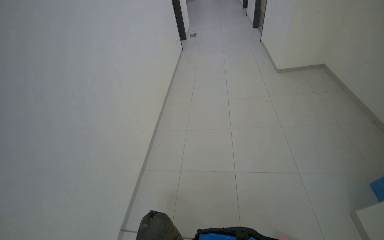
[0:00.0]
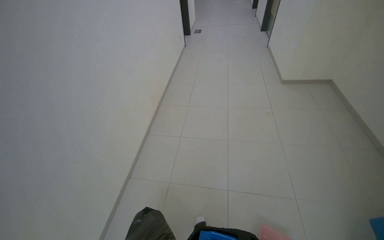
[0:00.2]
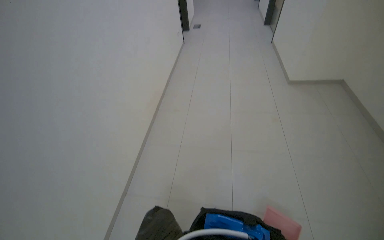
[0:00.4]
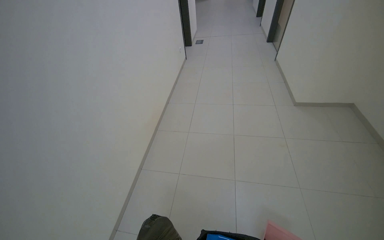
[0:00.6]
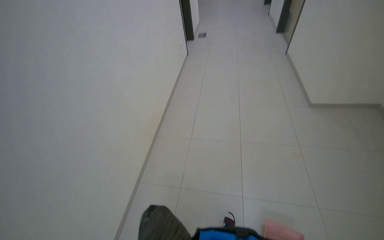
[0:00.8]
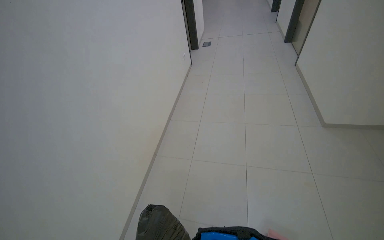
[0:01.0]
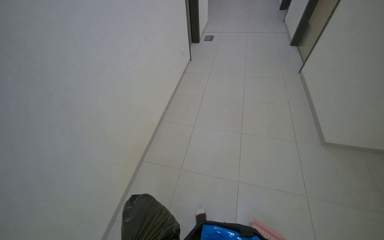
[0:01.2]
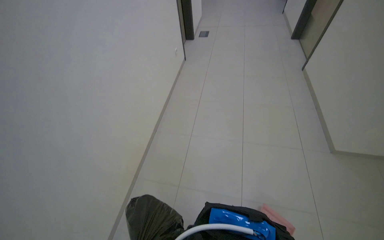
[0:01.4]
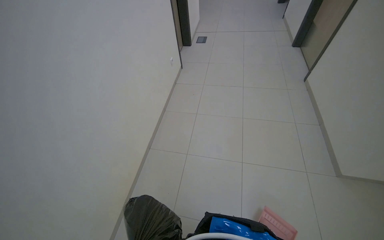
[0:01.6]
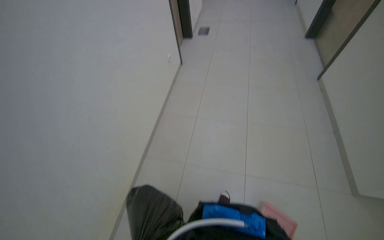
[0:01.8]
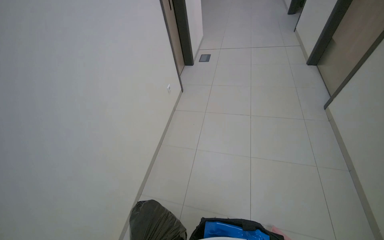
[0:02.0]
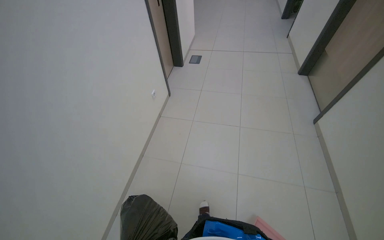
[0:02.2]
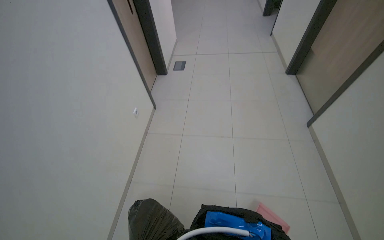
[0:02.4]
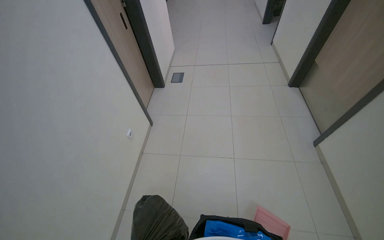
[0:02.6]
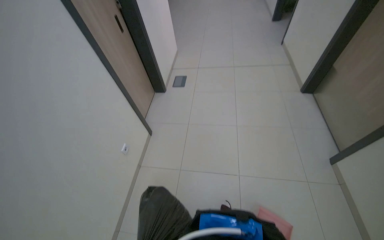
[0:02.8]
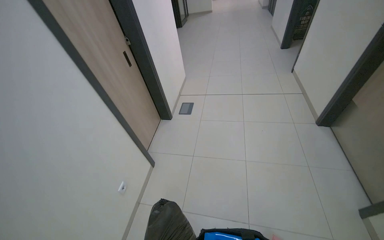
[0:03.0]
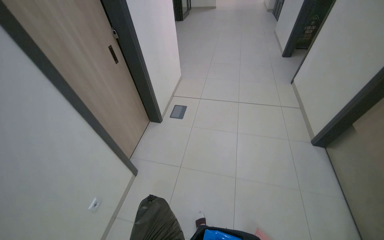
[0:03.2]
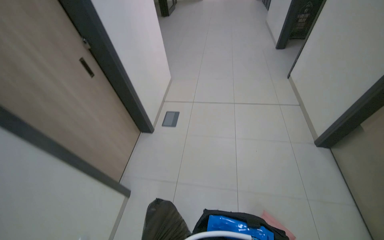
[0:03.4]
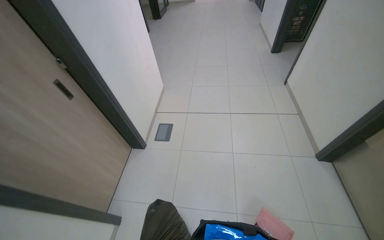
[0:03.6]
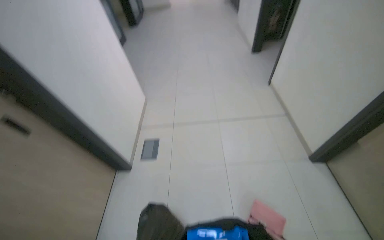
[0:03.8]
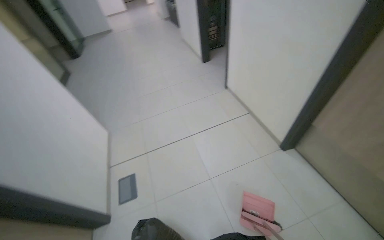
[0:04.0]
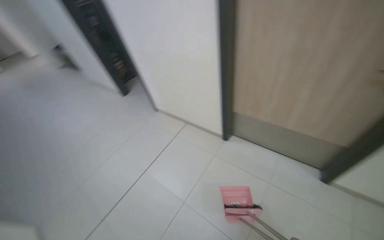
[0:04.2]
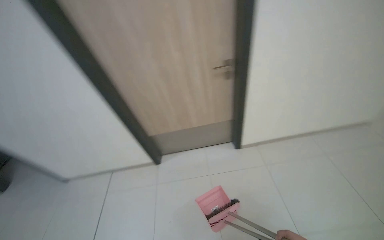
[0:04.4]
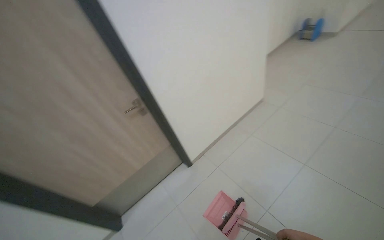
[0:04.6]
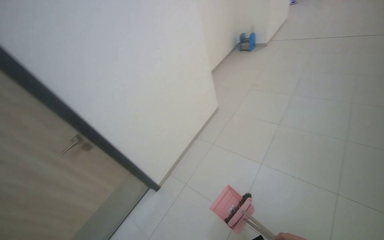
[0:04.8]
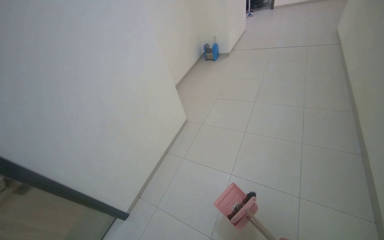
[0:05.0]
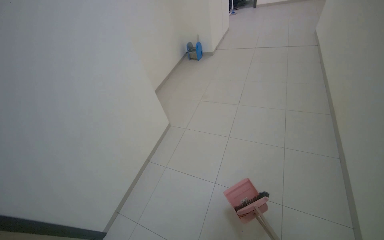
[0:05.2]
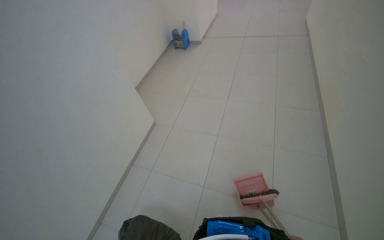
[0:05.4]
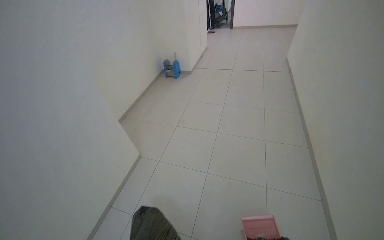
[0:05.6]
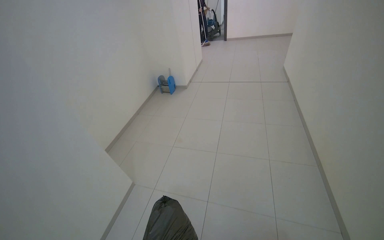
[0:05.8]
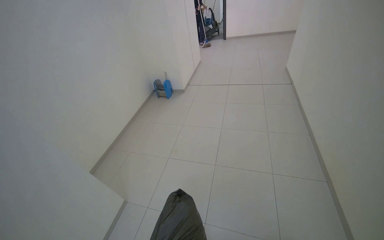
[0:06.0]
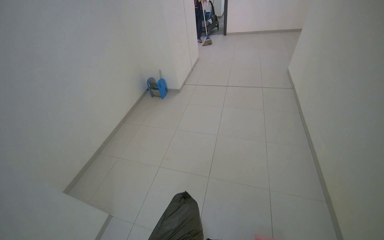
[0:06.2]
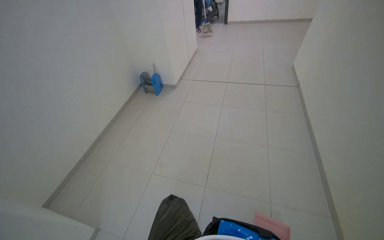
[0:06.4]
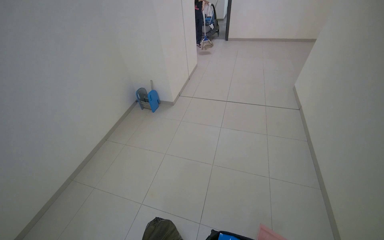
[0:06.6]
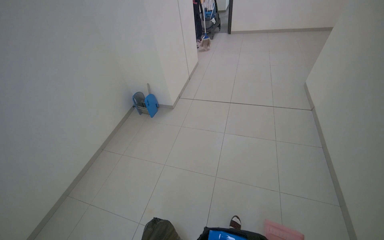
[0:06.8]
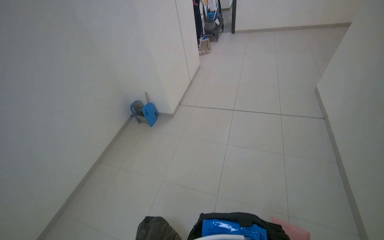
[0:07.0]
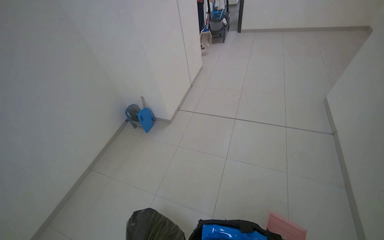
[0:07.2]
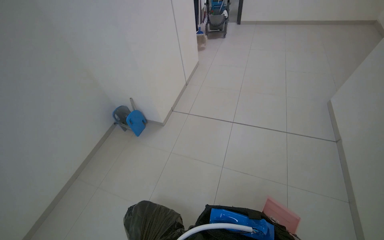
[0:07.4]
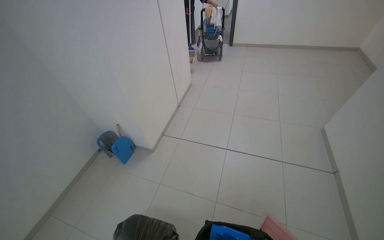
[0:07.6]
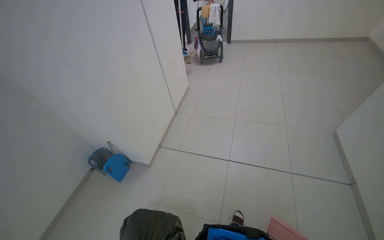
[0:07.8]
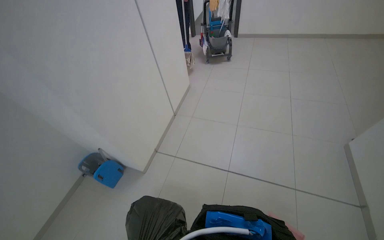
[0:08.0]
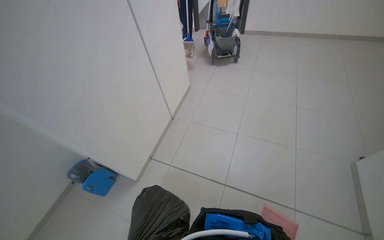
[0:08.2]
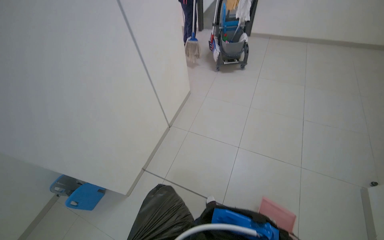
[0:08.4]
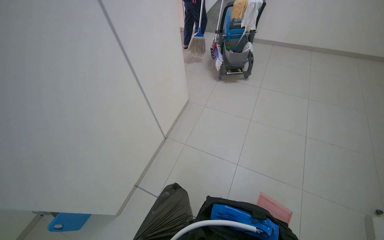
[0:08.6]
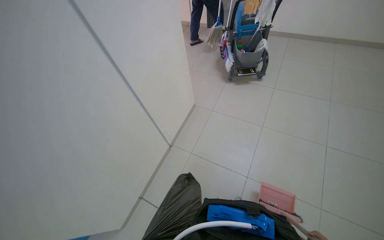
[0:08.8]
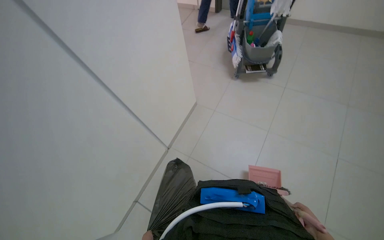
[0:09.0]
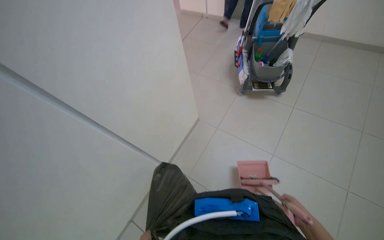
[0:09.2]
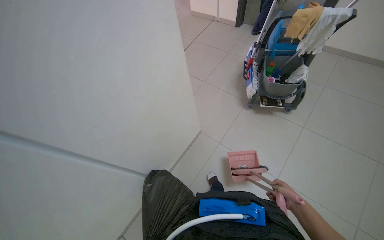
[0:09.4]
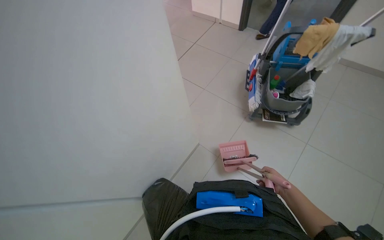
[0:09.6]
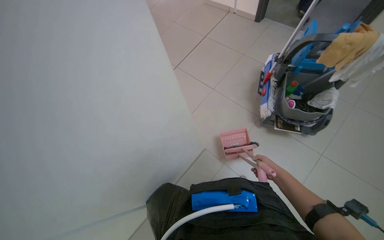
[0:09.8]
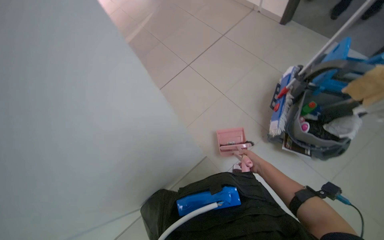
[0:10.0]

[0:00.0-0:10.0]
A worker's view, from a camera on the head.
Job: preparing cleaning supplies.
The whole recording: Preparing cleaning tools. The worker gathers cleaning tools and supplies from the cart.
0:00.0 to 0:01.4: The camera travels approximately 1.5 m.
0:01.4 to 0:02.8: The head travels about 1 m.
0:02.8 to 0:04.2: The wearer moves about 1 m. The head rotates about 60 degrees to the right. The wearer looks roughly 15 degrees further upward.
0:04.2 to 0:05.8: The camera travels roughly 1.5 m. The head turns to the right by about 105 degrees. The view tips upward by about 30 degrees.
0:05.8 to 0:07.2: The camera travels about 1.5 m.
0:07.2 to 0:08.6: The head travels roughly 1.5 m.
0:08.6 to 0:10.0: The camera travels roughly 60 cm. The wearer looks about 35 degrees further to the left.

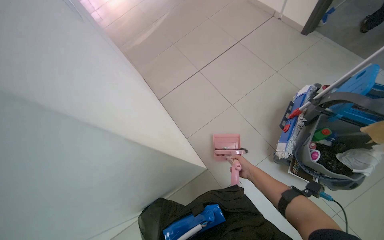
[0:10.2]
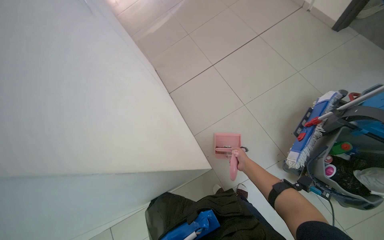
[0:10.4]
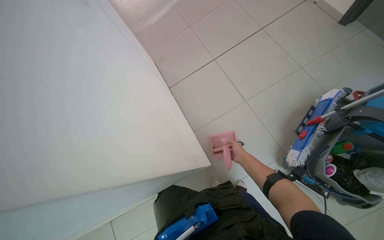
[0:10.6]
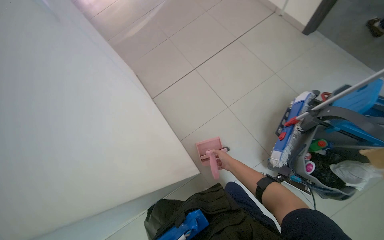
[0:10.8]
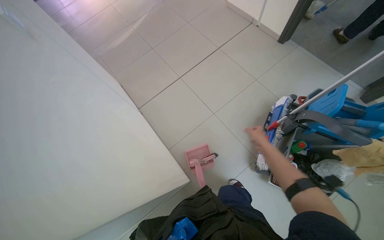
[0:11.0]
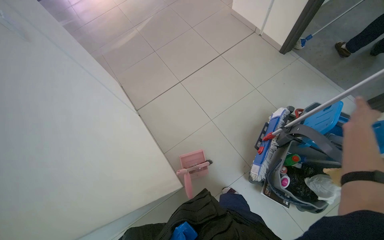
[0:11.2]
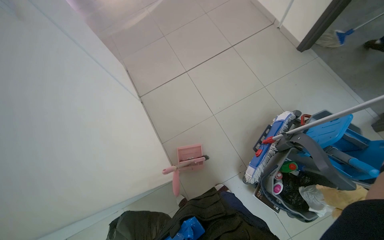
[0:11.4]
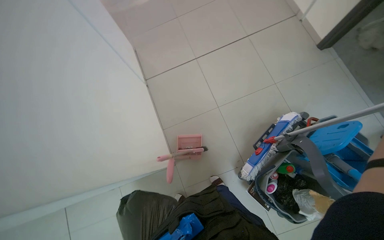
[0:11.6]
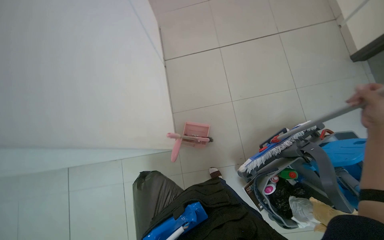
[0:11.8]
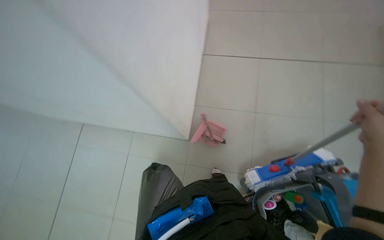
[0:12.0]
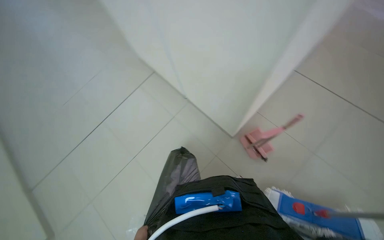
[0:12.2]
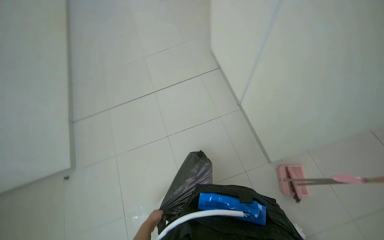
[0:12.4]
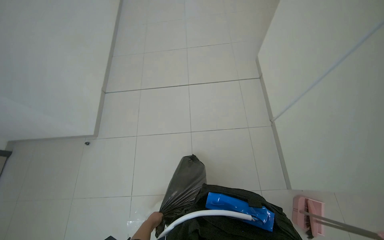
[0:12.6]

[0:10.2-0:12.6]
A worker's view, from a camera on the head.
Job: preparing cleaning supplies.
The whole recording: Preparing cleaning tools. The worker gathers cleaning tools and supplies from the cart.
0:11.4 to 0:12.6: The camera travels roughly 40 cm. The head rotates approximately 80 degrees to the left. The camera pitches downward, by about 10 degrees.

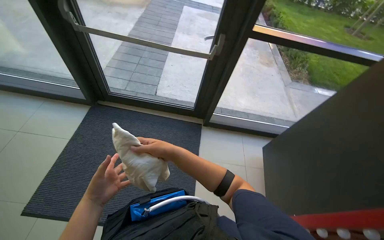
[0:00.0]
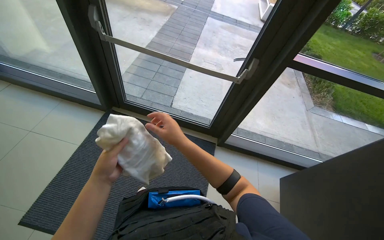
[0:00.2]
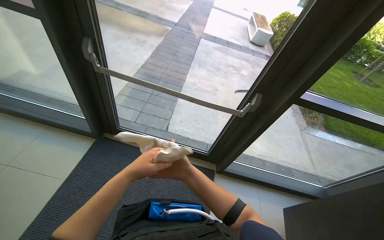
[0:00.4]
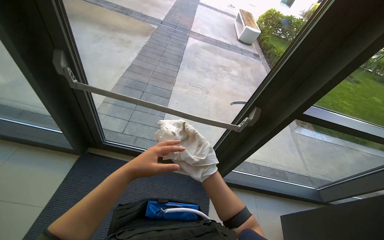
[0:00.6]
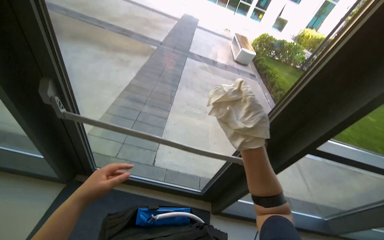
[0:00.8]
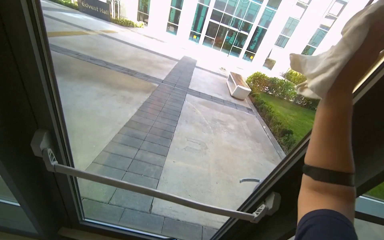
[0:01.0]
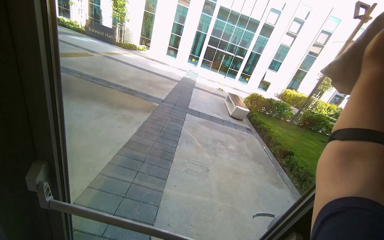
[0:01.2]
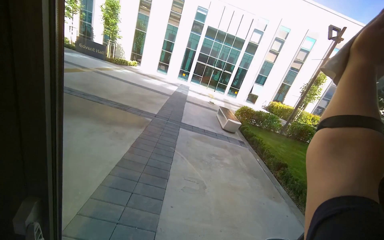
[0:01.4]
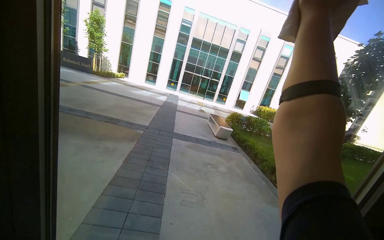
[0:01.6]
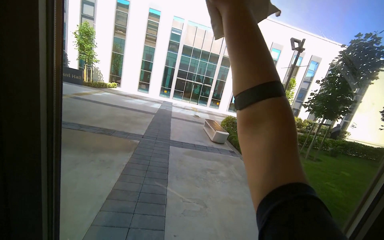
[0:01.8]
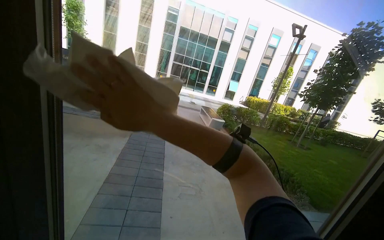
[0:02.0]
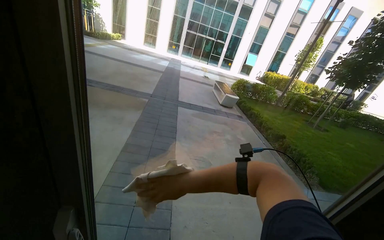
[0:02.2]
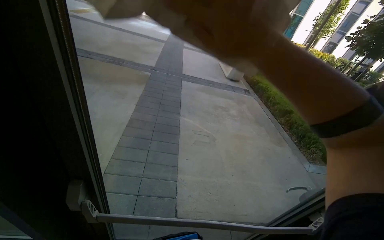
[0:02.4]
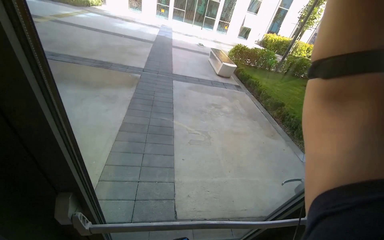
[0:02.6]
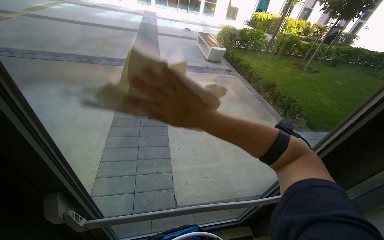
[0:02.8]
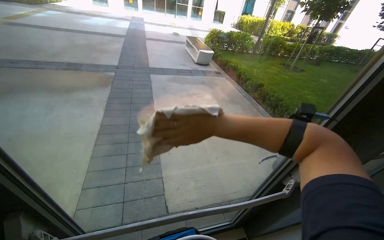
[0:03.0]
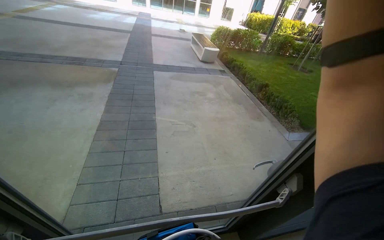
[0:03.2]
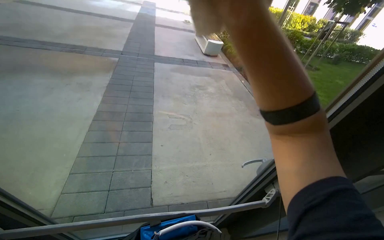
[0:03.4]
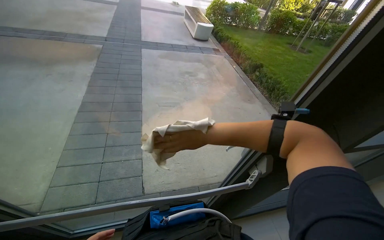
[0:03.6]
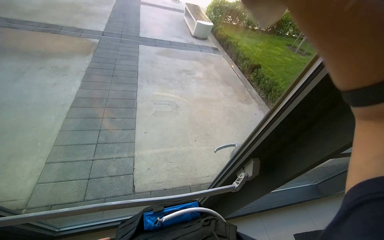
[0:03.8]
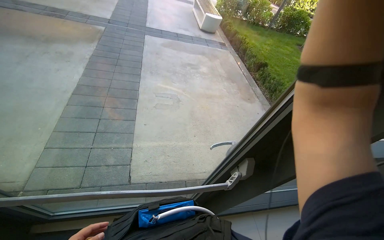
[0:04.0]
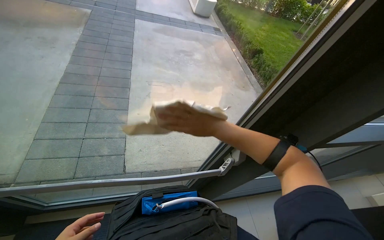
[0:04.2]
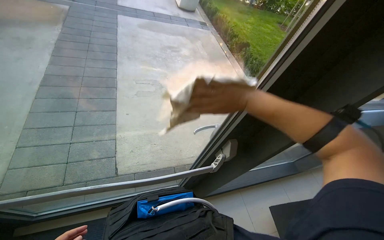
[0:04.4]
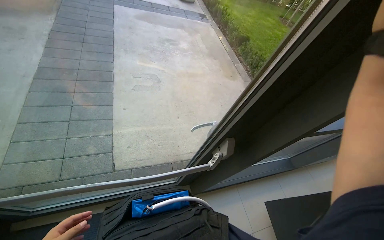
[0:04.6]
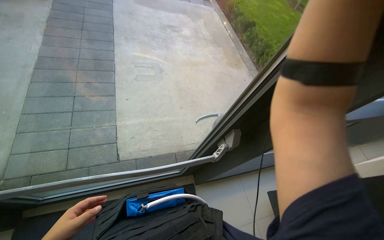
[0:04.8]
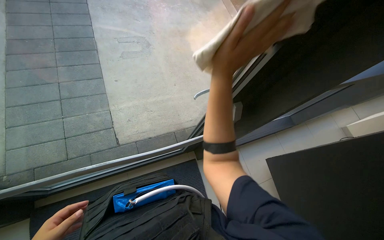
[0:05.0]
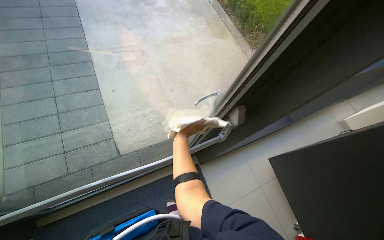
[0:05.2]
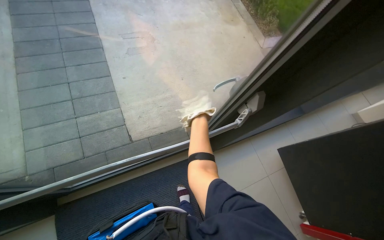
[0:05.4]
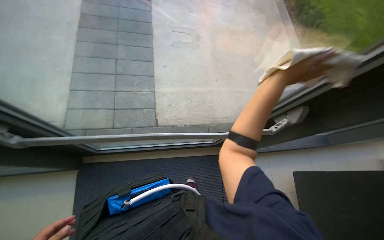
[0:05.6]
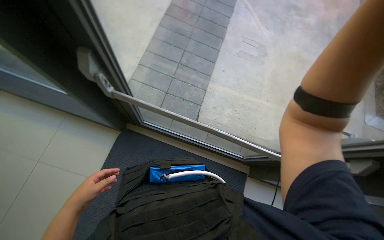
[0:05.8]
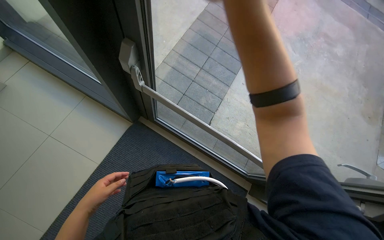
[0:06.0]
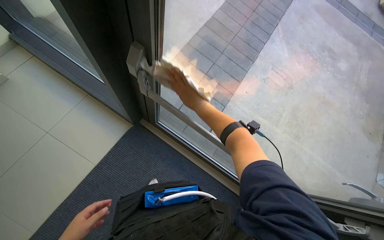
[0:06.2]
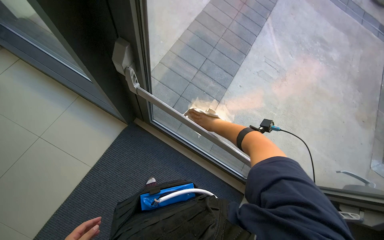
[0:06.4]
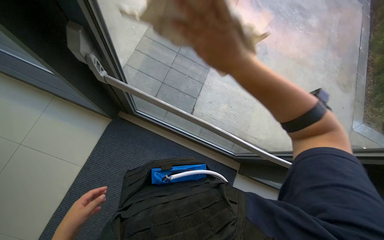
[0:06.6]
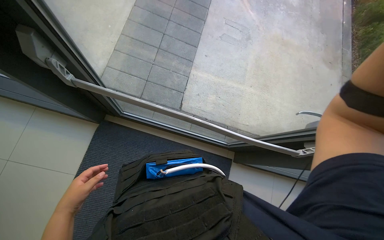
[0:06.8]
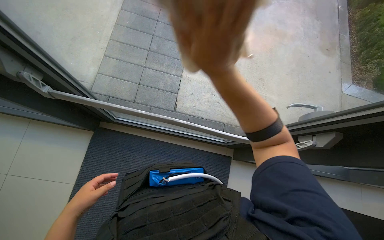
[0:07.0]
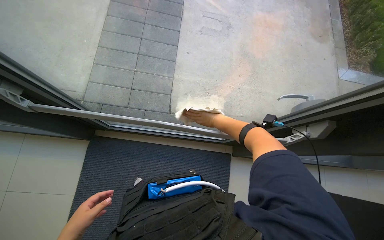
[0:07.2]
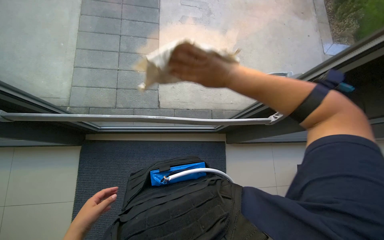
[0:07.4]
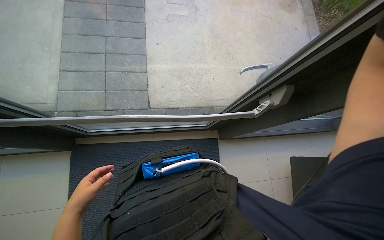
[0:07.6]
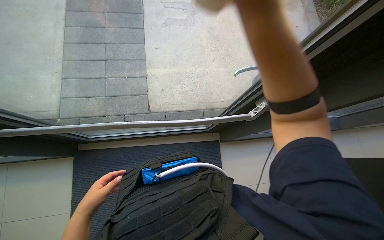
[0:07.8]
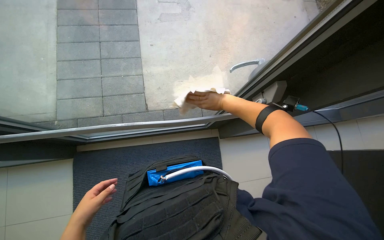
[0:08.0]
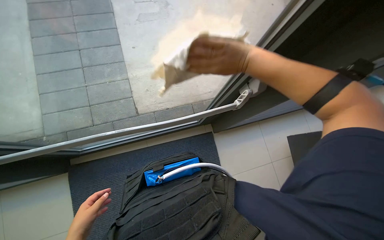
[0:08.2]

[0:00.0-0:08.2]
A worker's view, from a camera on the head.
Job: wiping surfaces.
The whole recording: Wiping various surfaces with a cloth. The worker wipes the glass door, staircase railing, window frame, and foosball table with a cleaning cloth.
0:00.0 to 0:01.6: The camera travels roughly 1 m. The view tilts some 35 degrees upward.
0:03.2 to 0:05.0: The view tips downward by about 30 degrees.
0:05.0 to 0:06.6: The wearer looks approximately 40 degrees further to the left.
0:06.6 to 0:08.2: The scene rotates counterclockwise by some 35 degrees.
